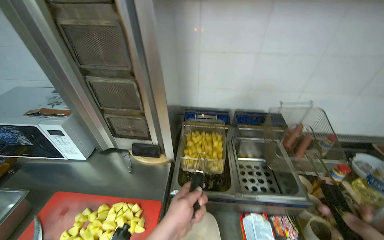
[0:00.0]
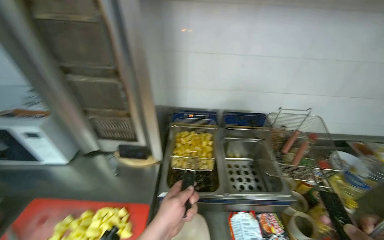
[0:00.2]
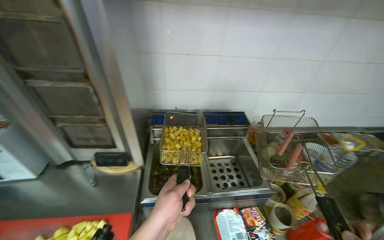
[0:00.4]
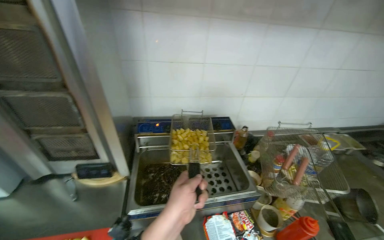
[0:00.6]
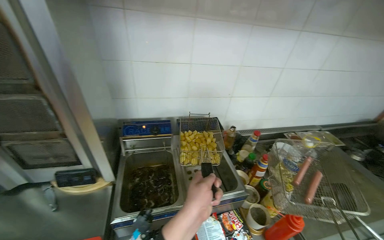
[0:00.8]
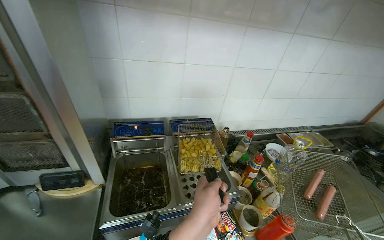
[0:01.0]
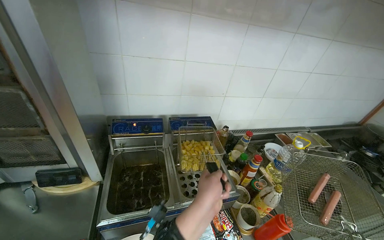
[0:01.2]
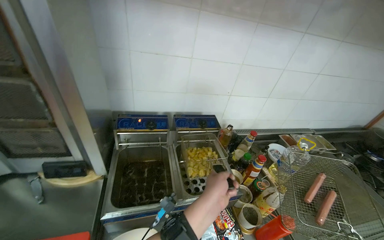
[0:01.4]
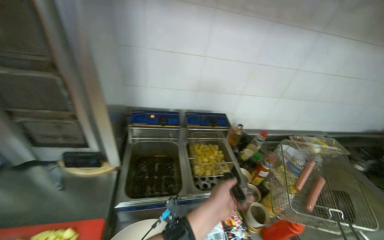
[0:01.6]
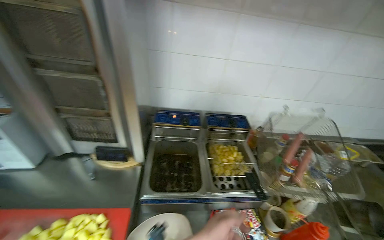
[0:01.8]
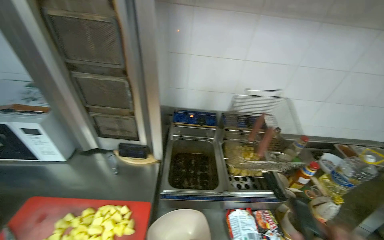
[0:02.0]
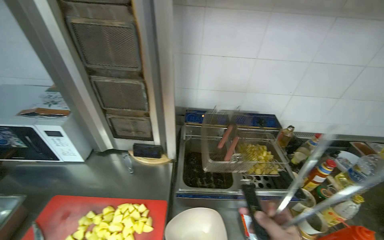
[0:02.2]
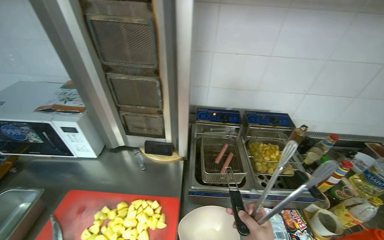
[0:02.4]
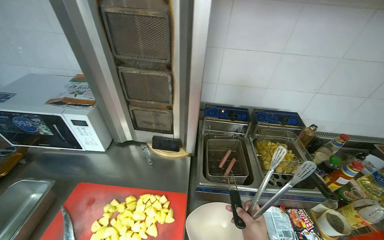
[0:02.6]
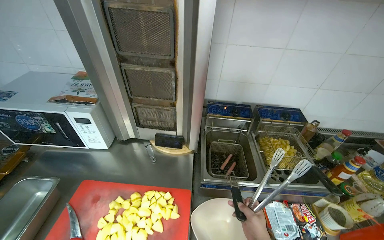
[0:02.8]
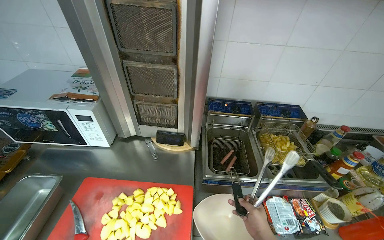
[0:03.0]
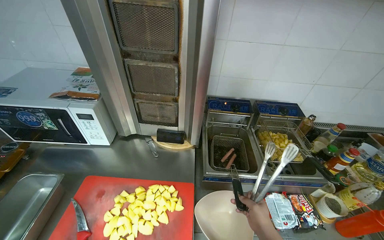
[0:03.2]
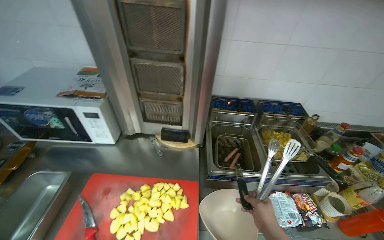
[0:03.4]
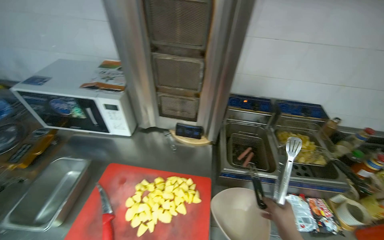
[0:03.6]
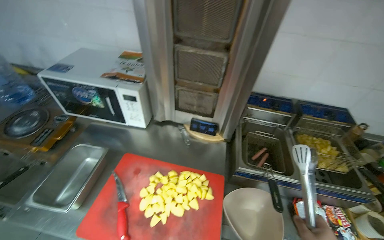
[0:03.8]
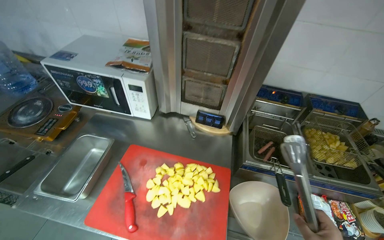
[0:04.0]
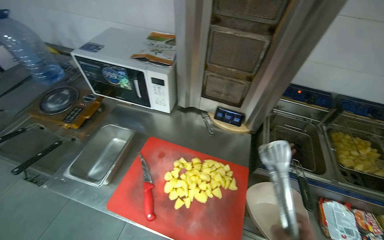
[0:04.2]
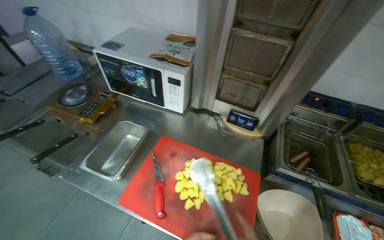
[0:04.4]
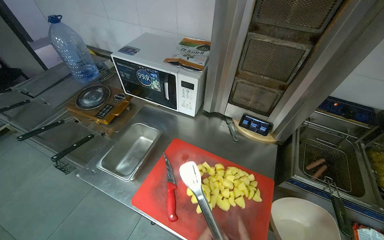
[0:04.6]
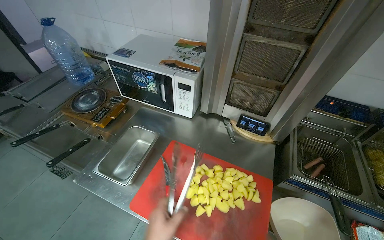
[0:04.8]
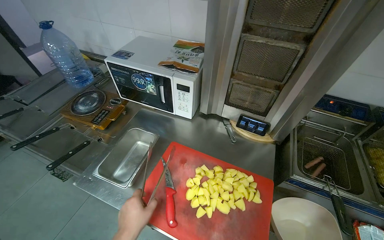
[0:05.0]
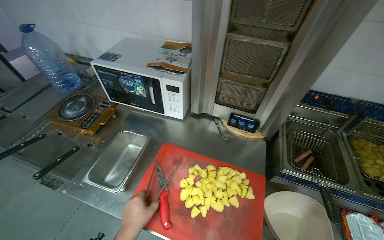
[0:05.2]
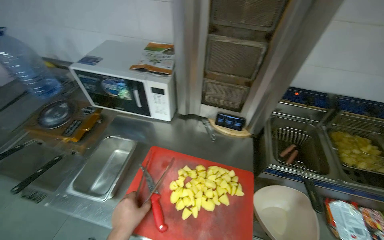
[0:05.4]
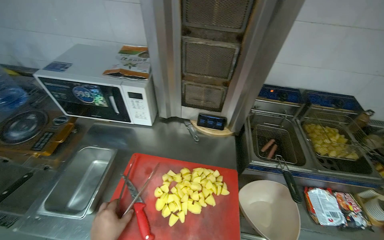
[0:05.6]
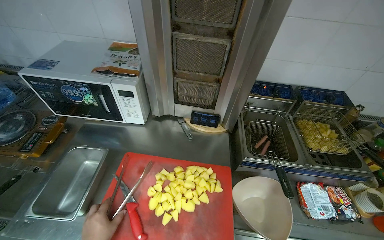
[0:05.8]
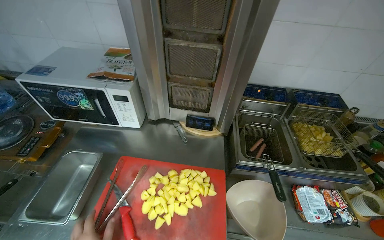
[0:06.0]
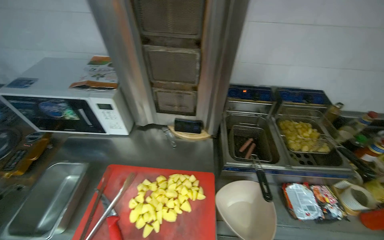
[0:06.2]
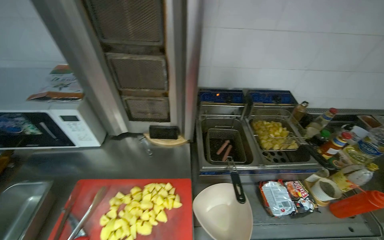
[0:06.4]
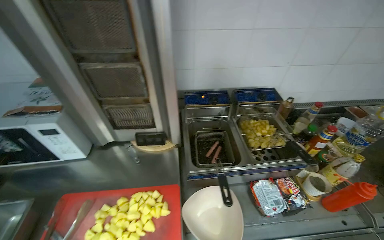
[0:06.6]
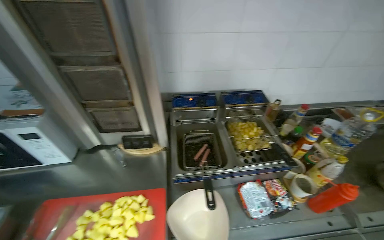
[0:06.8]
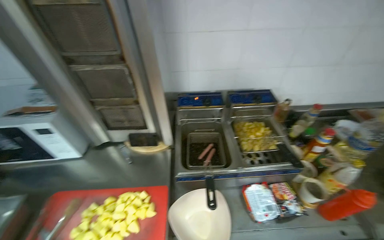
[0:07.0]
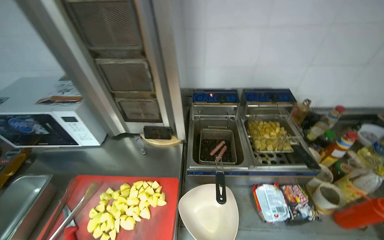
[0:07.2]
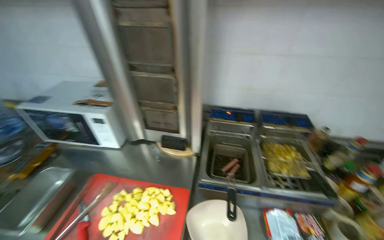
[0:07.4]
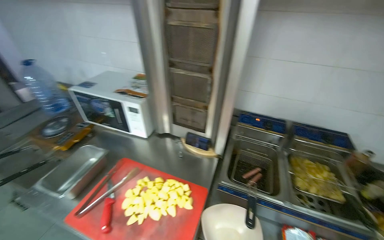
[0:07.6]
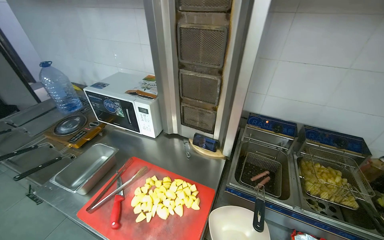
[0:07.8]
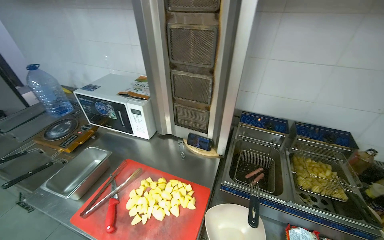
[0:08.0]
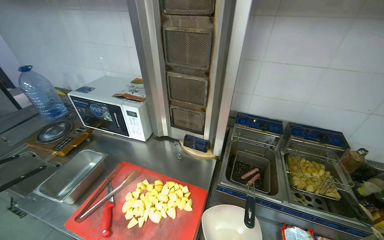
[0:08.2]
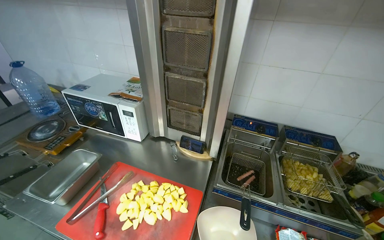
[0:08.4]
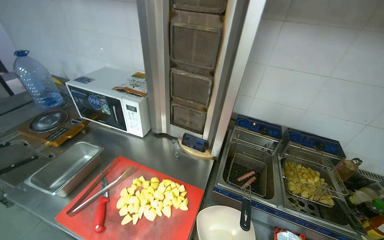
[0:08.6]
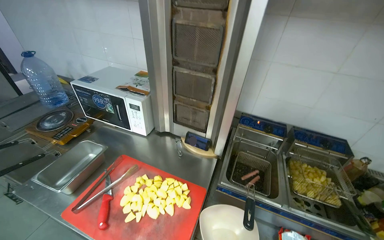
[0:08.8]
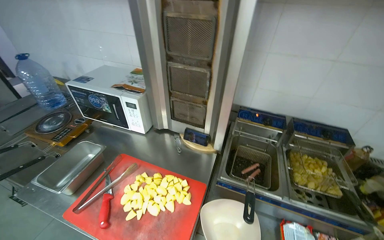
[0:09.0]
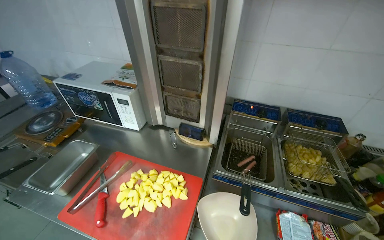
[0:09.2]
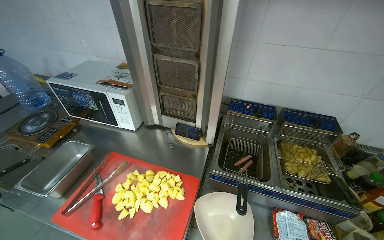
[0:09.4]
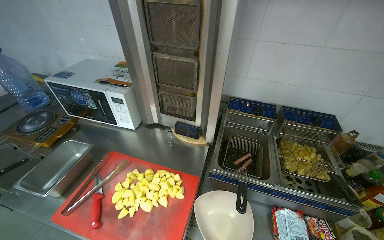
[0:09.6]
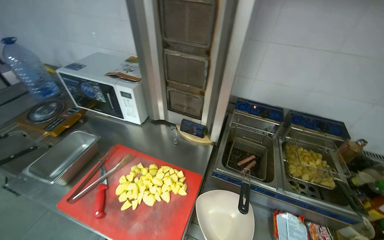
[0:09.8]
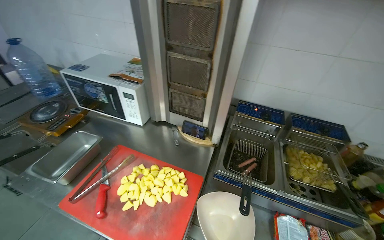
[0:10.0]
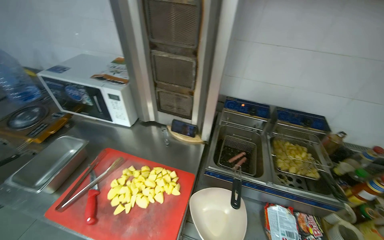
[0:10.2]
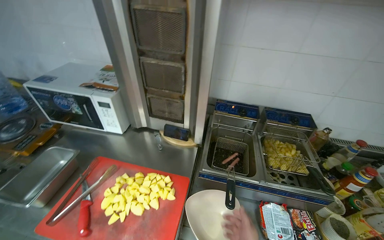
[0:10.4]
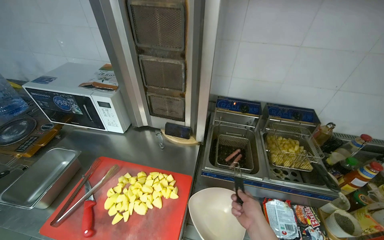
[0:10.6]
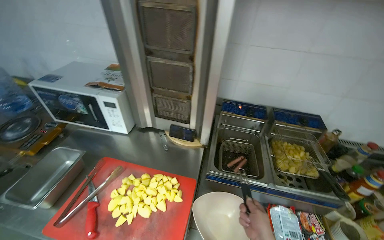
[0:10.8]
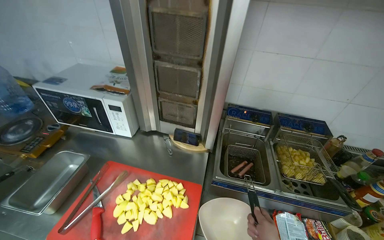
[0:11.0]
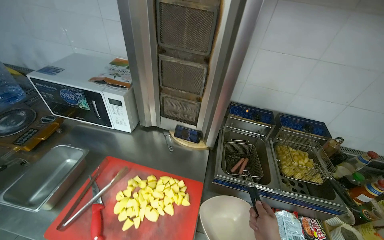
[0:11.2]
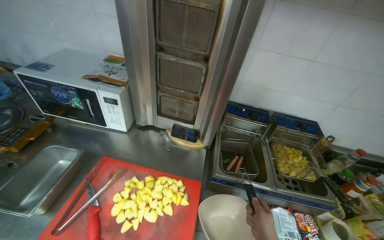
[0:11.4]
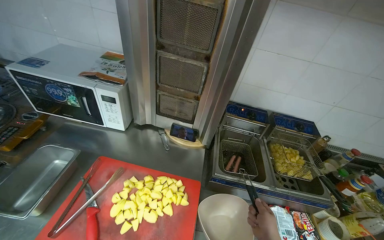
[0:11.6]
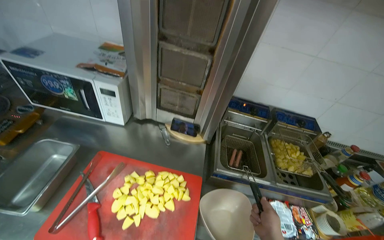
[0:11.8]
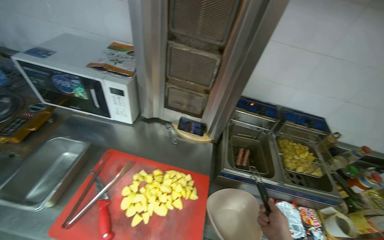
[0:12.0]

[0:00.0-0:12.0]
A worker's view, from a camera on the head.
Job: cooking food.
The whole recording: Cooking items in deep fryer. The worker uses tongs to move potatoes and sausages in the deep fryers.
0:00.0 to 0:01.6: The camera is aimed some 20 degrees further to the right. The left hand heads to the right and farther from the camera, covering some 25 cm.

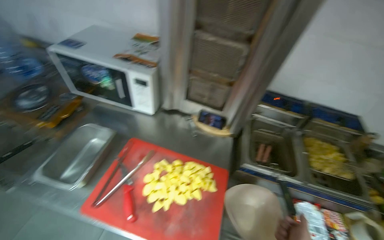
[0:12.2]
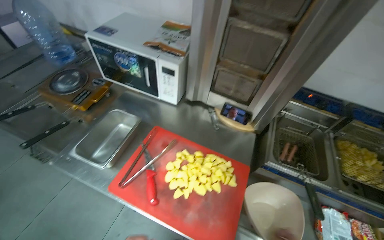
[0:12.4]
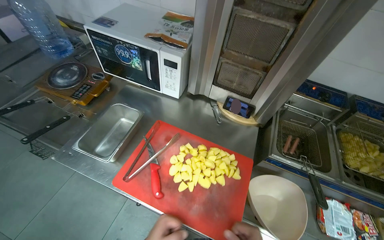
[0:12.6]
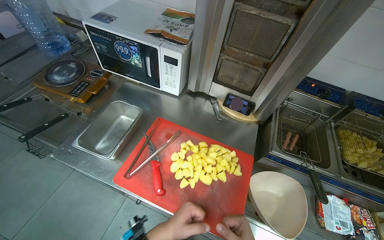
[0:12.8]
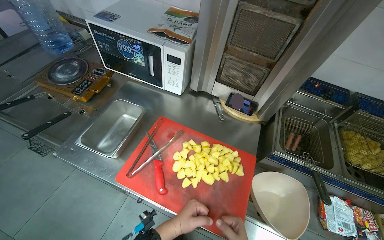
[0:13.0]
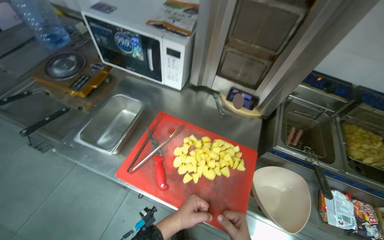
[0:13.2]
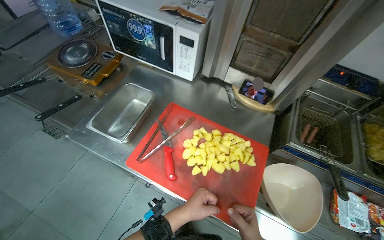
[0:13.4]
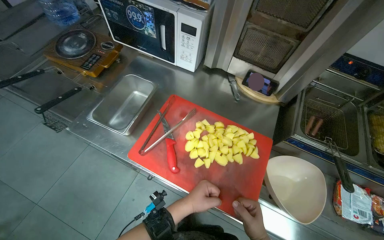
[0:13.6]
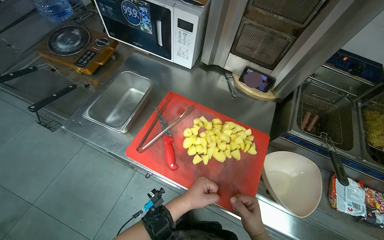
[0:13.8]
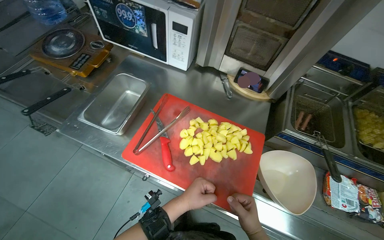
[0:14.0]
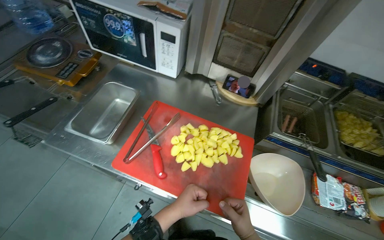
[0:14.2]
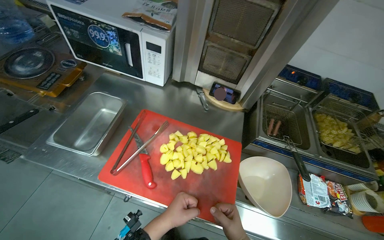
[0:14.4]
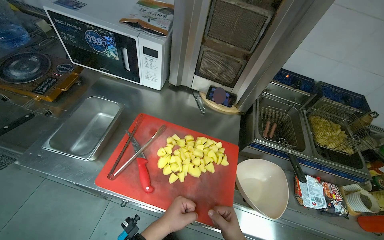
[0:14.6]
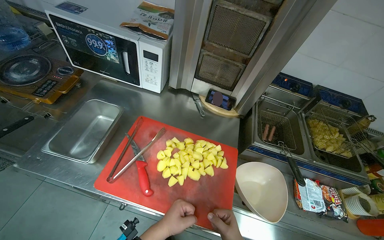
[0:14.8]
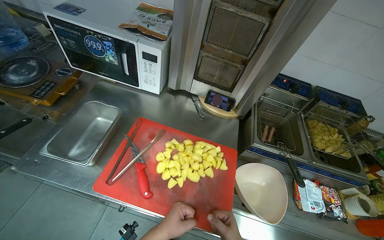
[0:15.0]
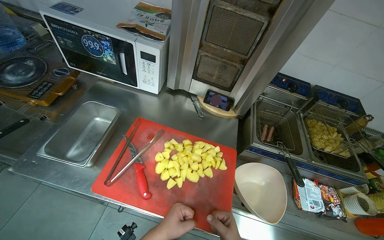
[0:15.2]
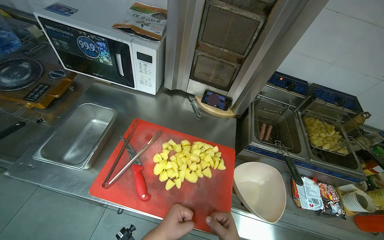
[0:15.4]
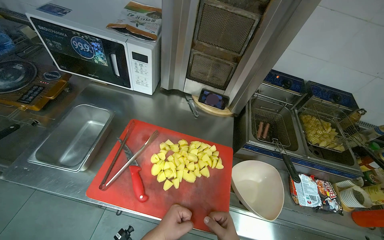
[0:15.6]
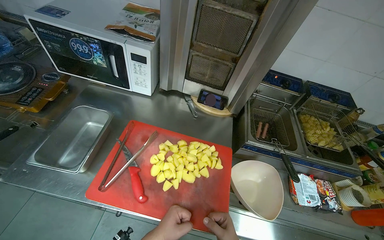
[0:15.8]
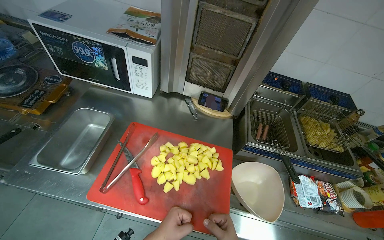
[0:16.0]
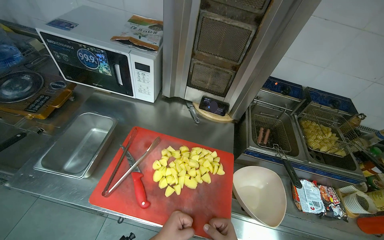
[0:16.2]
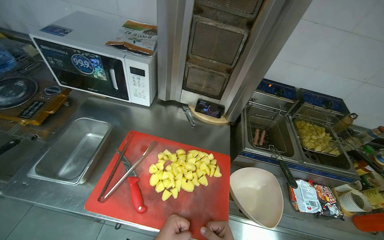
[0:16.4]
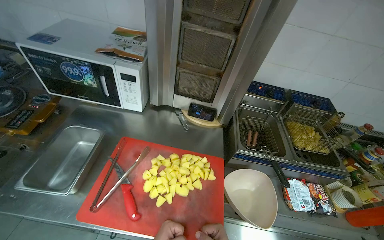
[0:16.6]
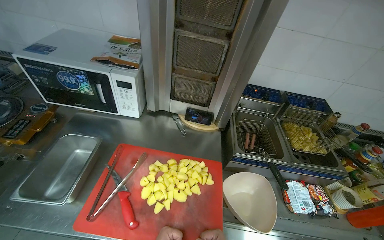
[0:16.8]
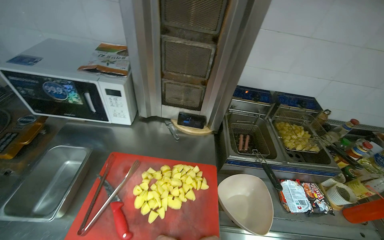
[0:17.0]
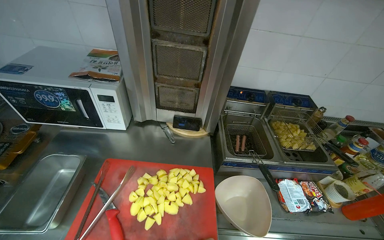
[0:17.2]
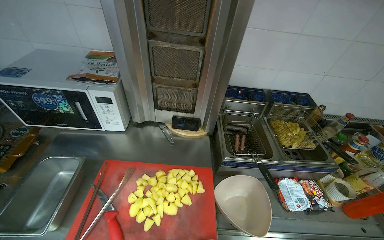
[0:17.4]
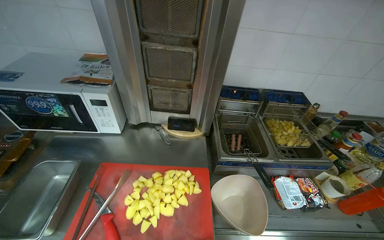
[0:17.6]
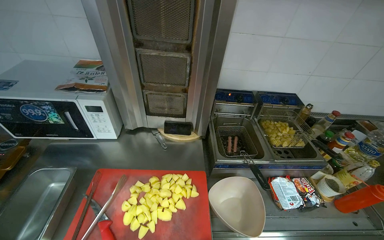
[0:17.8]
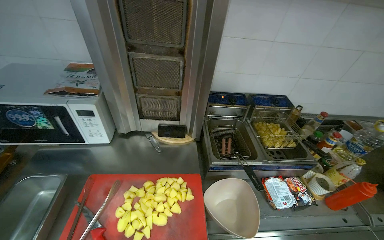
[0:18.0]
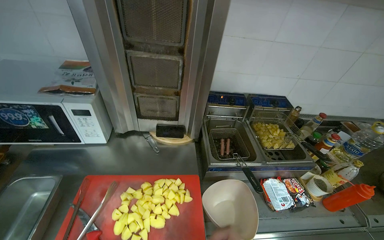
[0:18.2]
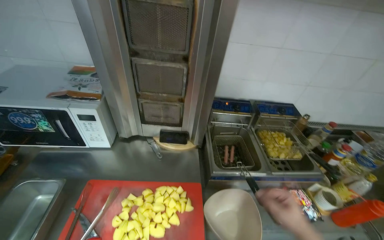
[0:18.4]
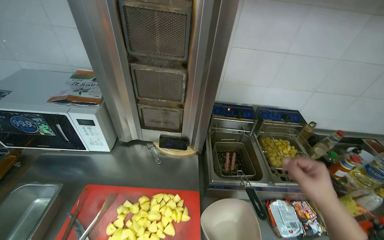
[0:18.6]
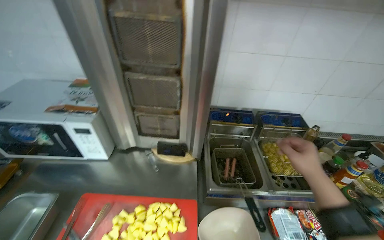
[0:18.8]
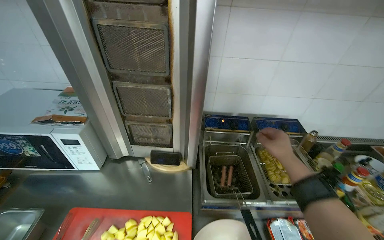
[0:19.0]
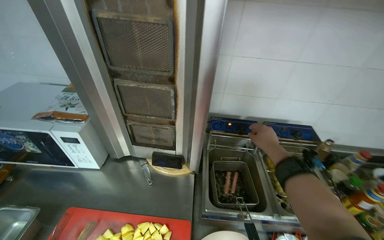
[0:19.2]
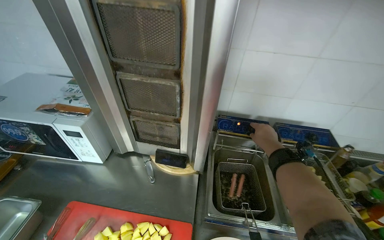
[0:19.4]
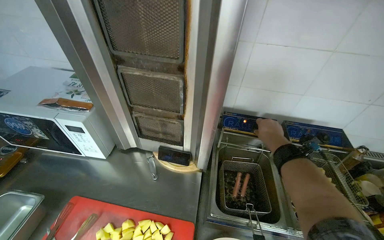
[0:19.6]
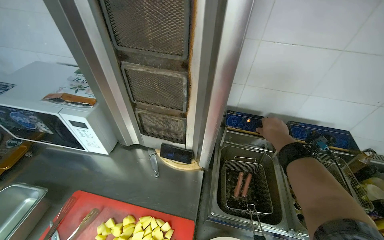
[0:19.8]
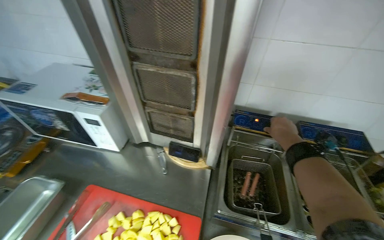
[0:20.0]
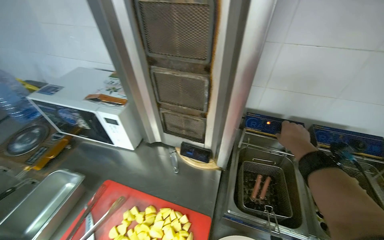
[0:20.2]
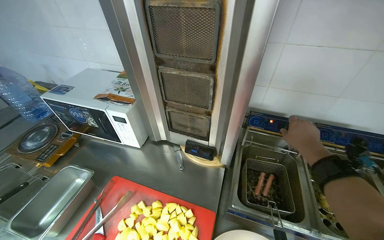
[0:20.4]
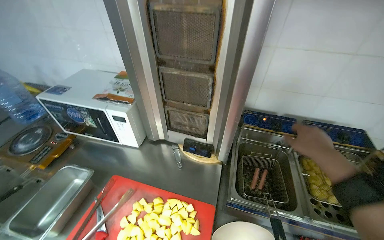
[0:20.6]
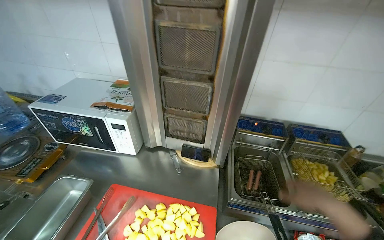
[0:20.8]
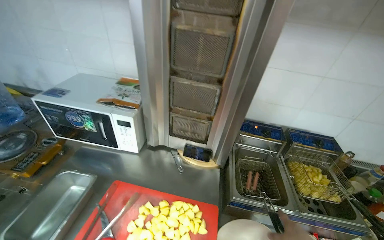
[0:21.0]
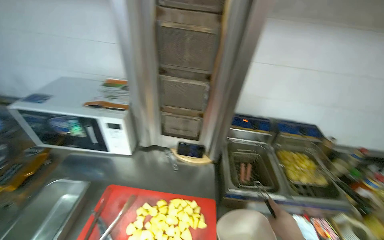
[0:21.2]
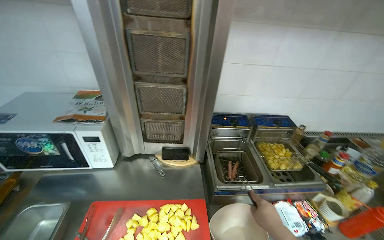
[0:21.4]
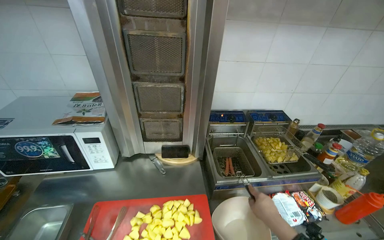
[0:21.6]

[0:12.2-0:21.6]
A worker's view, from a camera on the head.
Job: cooking food.
The whole recording: Cooking items in deep fryer. The worker uses tongs to move potatoes and sausages in the deep fryers.
0:12.2 to 0:13.8: The camera pitches downward, by some 10 degrees.
0:18.4 to 0:20.0: The right hand travels farther from the camera and up the picture by roughly 50 cm.
0:20.0 to 0:21.6: The wearer looks approximately 20 degrees further to the right.
